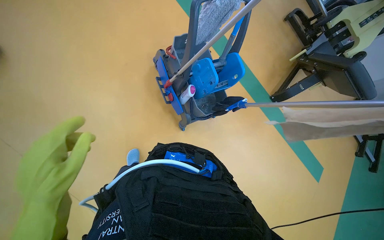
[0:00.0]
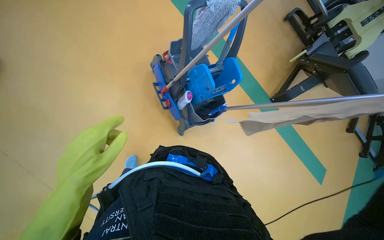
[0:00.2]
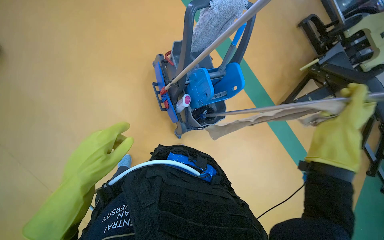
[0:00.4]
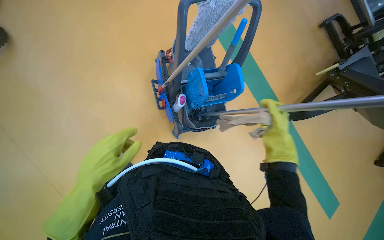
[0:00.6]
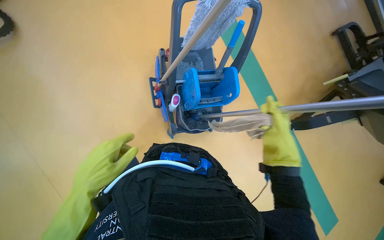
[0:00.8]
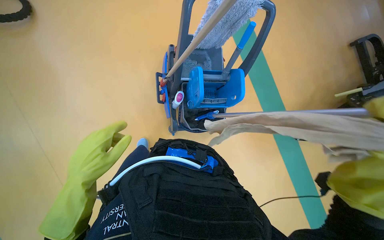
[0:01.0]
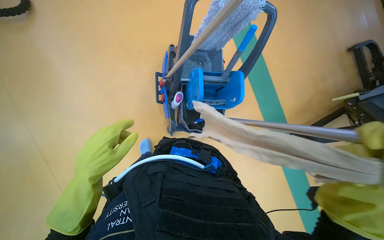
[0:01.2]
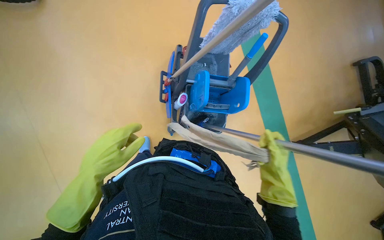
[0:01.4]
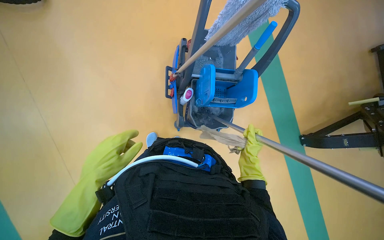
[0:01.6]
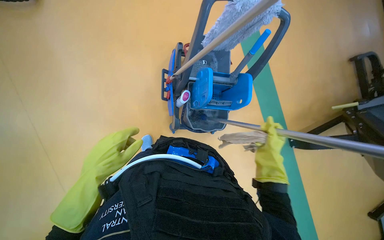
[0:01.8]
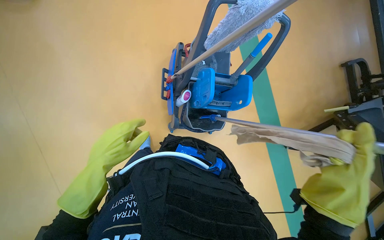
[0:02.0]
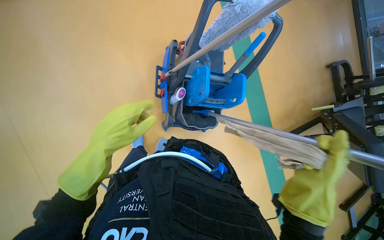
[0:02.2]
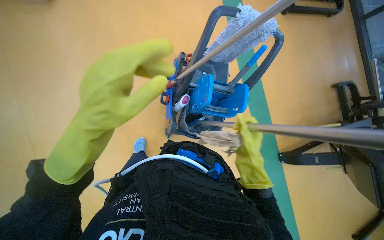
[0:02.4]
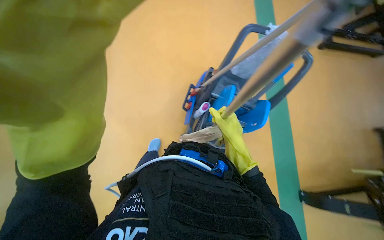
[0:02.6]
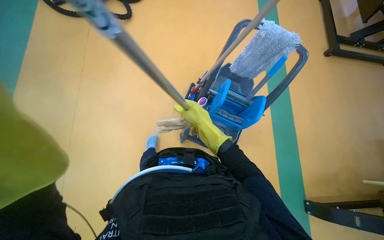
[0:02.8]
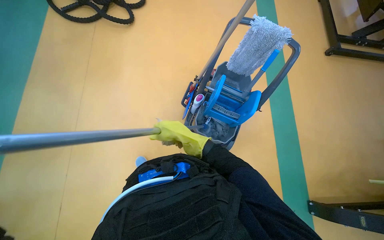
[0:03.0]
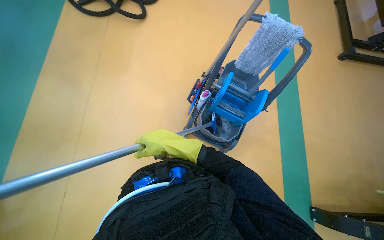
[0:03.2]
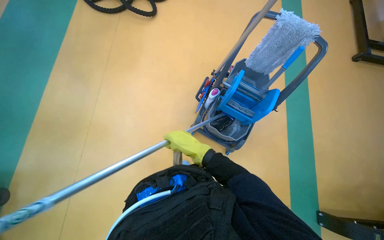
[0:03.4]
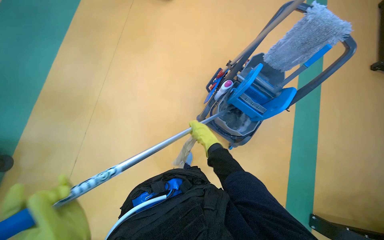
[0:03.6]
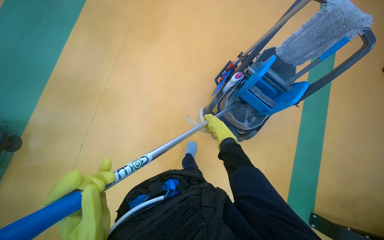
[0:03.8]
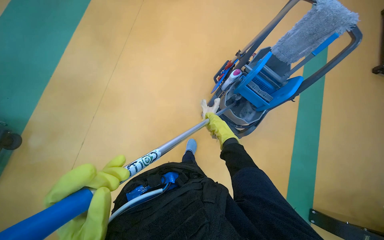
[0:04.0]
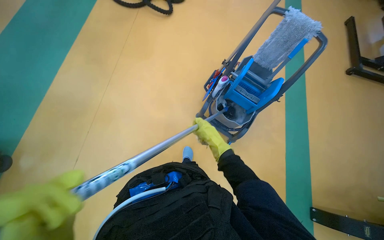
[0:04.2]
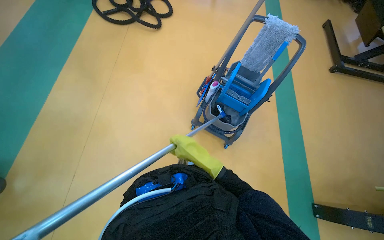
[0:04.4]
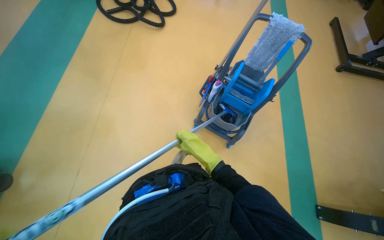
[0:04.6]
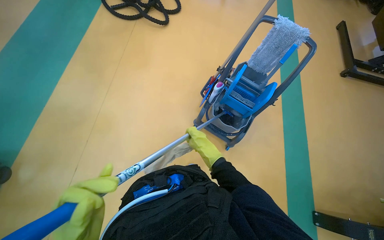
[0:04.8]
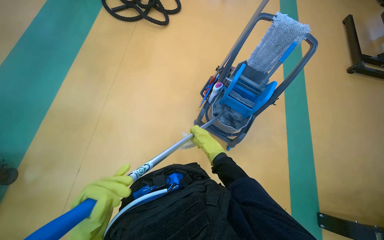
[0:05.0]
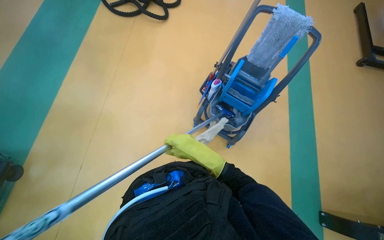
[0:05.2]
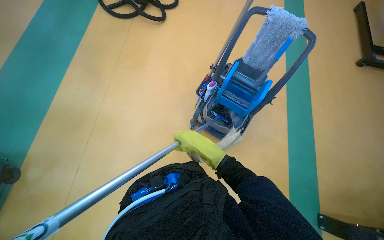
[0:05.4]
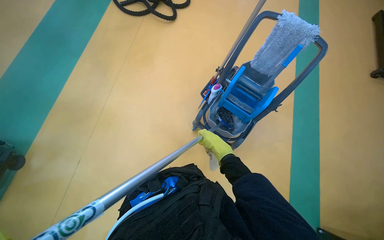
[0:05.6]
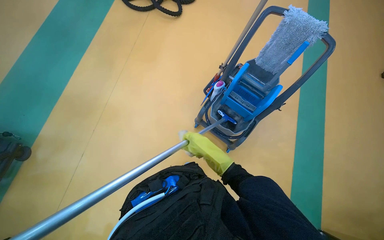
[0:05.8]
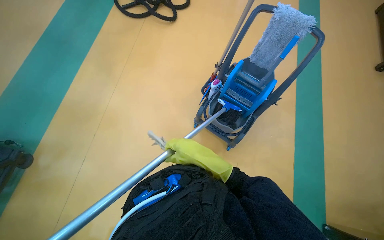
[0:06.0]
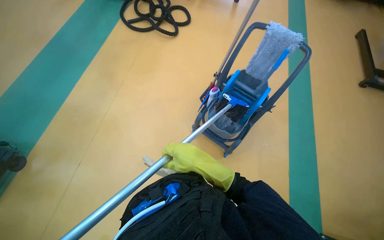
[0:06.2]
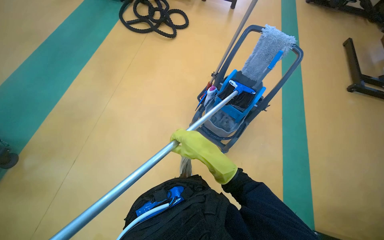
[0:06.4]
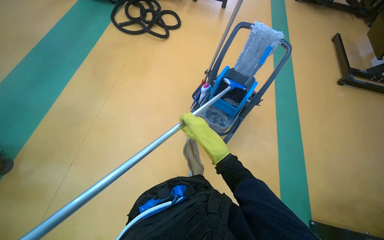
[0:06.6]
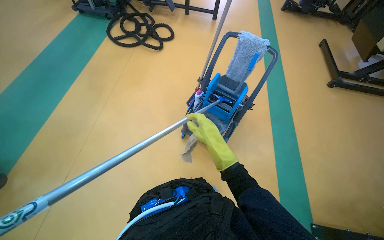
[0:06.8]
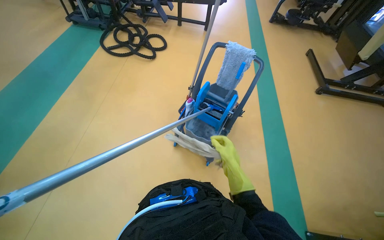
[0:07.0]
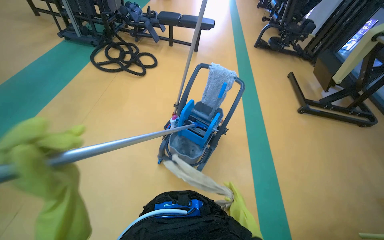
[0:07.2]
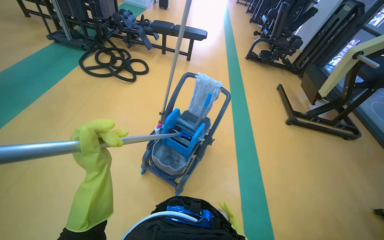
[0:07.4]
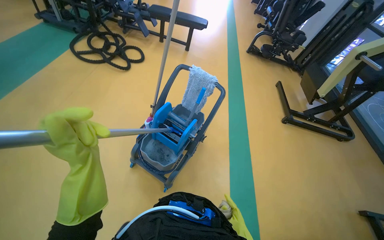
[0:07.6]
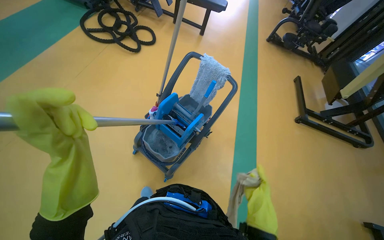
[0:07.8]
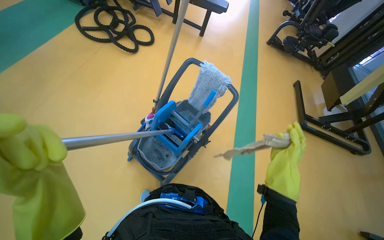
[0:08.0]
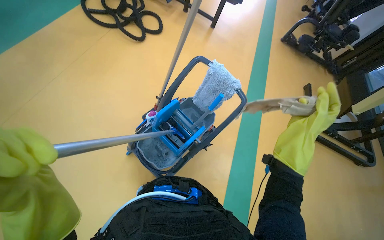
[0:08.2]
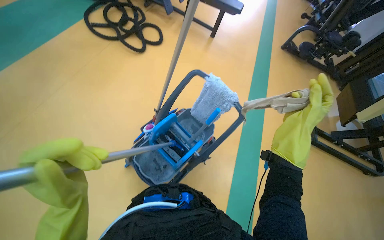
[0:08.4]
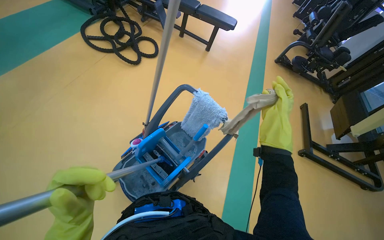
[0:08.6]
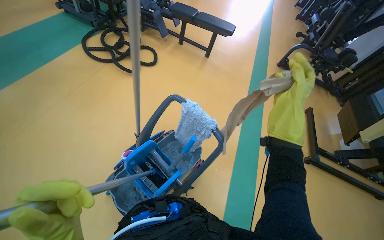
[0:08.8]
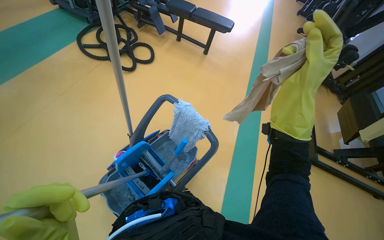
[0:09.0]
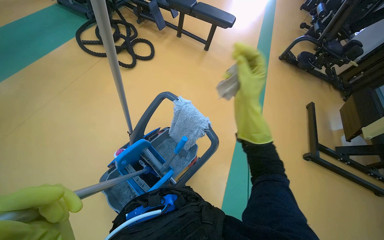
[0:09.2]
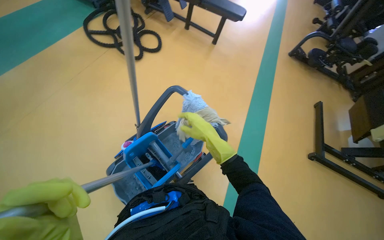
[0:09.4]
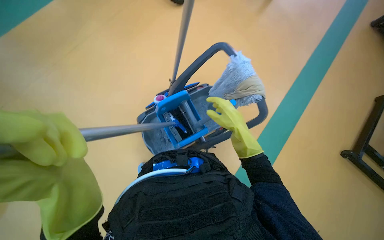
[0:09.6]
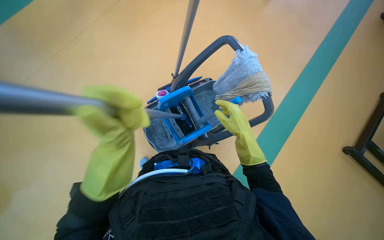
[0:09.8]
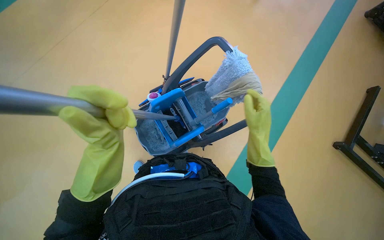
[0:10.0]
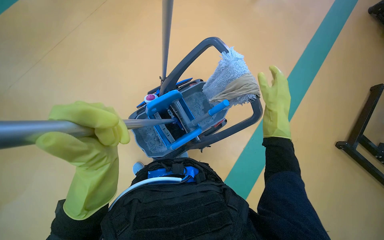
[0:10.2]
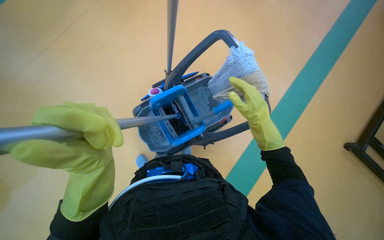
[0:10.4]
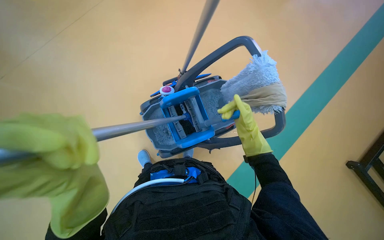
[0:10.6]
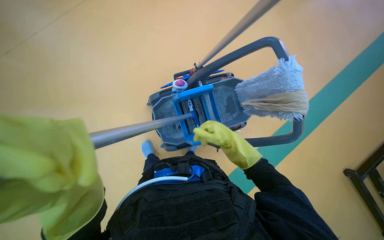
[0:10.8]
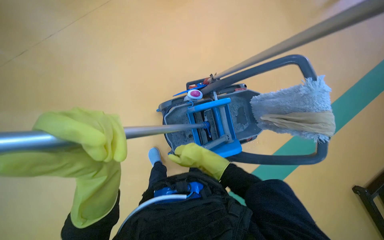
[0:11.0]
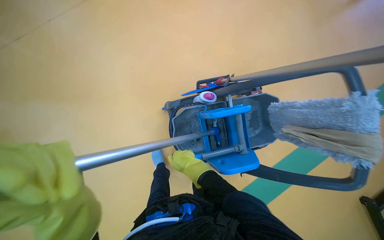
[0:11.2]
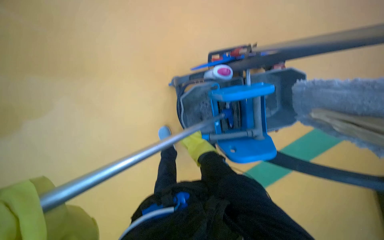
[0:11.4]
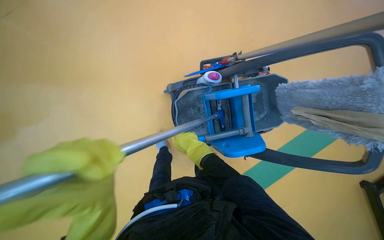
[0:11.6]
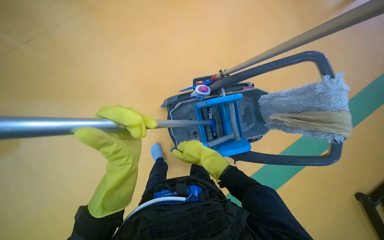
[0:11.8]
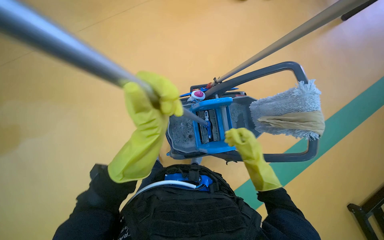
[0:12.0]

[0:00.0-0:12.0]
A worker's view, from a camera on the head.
Job: preparing cleaning supplies.
The whole recording: Changing cleaning cloth on tool. The worker removes a dirty cleaning cloth and attaches a clean one to the long-handled tool.
0:00.0 to 0:01.6: The head rotates approximately 30 degrees to the left. The left hand is displaced farther from the camera by roughly 15 cm.
0:01.6 to 0:03.0: The camera pitches upward, by some 15 degrees. The right hand moves to the left and up the picture, approximately 20 cm.
0:03.0 to 0:04.4: The camera travels roughly 40 cm.
0:04.4 to 0:06.0: The right hand swings nearer and farther, some 10 cm each way, with 3 reversals.
0:06.0 to 0:07.6: The camera pitches upward, by roughly 20 degrees.
0:07.6 to 0:09.0: The camera is carried some 50 cm.
0:09.0 to 0:10.4: The wearer looks approximately 20 degrees further downward.
0:10.4 to 0:12.0: The head rotates approximately 30 degrees to the left.

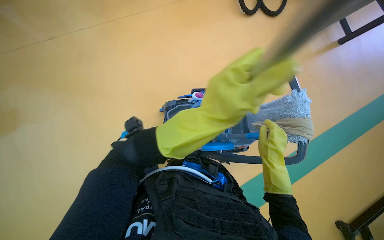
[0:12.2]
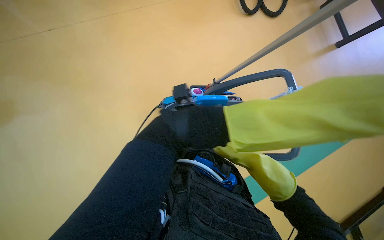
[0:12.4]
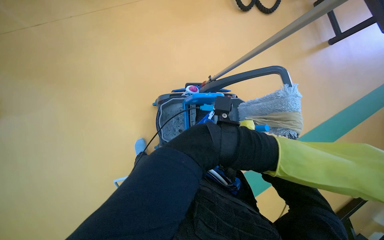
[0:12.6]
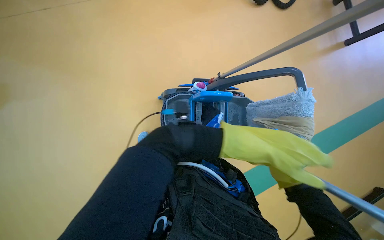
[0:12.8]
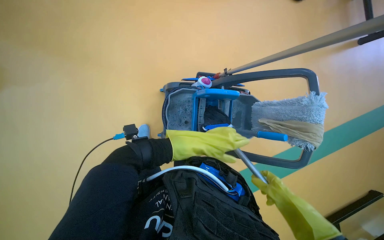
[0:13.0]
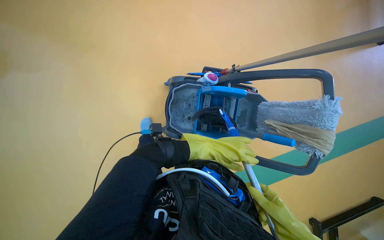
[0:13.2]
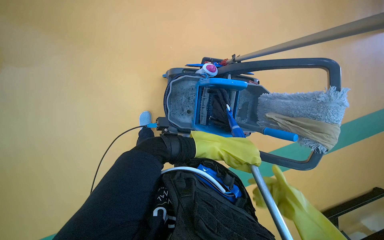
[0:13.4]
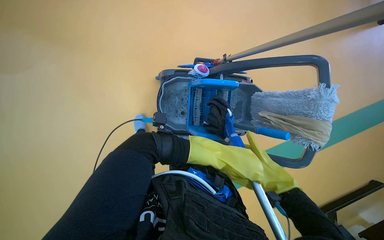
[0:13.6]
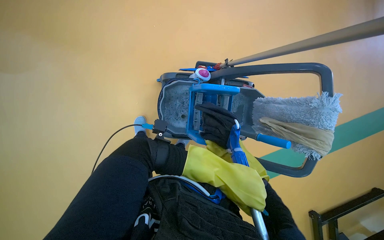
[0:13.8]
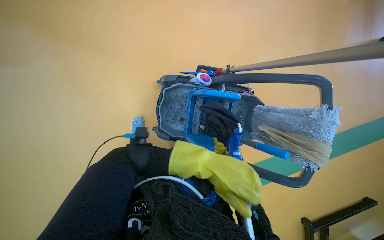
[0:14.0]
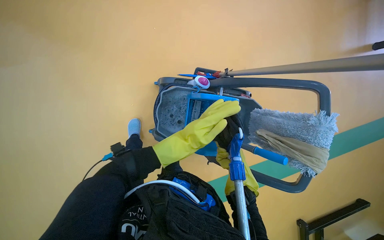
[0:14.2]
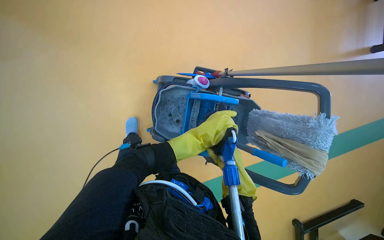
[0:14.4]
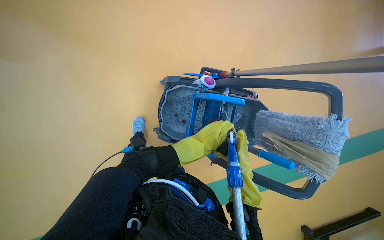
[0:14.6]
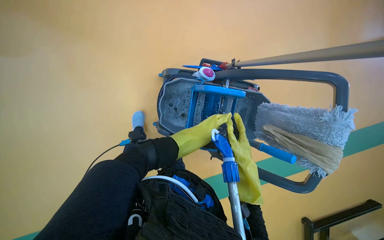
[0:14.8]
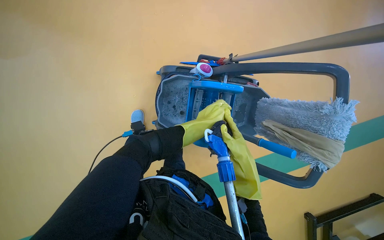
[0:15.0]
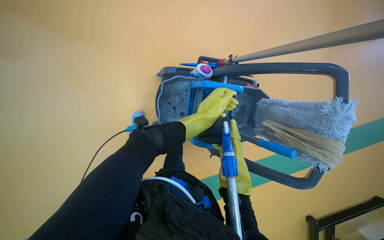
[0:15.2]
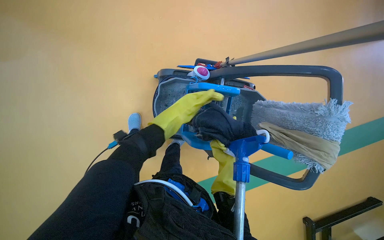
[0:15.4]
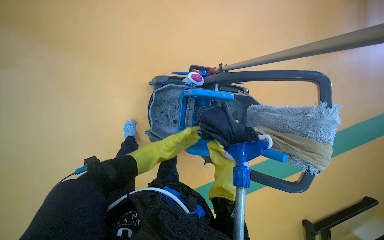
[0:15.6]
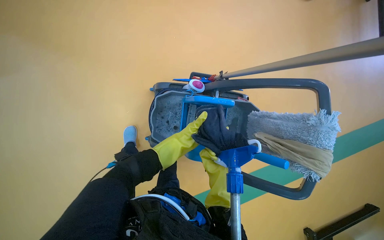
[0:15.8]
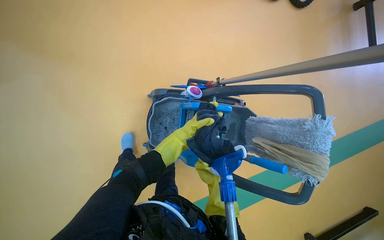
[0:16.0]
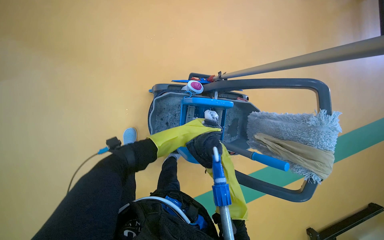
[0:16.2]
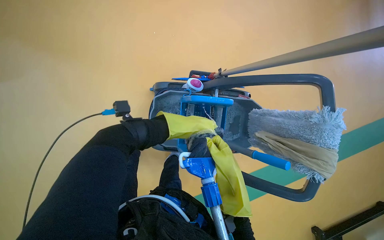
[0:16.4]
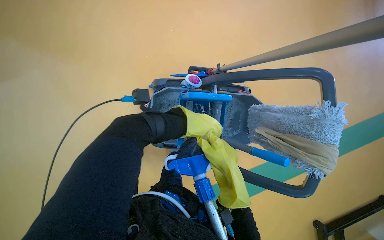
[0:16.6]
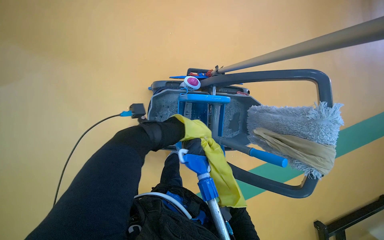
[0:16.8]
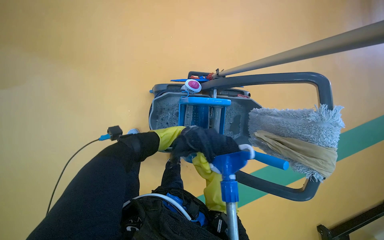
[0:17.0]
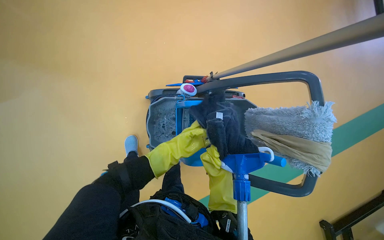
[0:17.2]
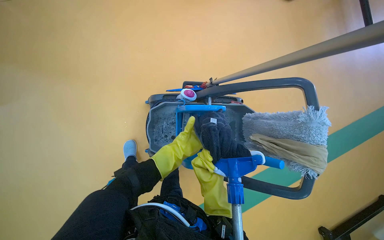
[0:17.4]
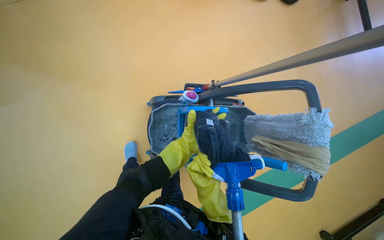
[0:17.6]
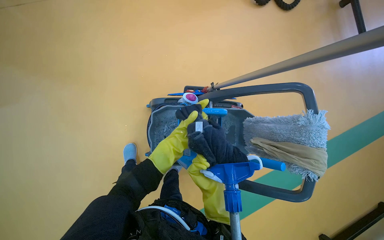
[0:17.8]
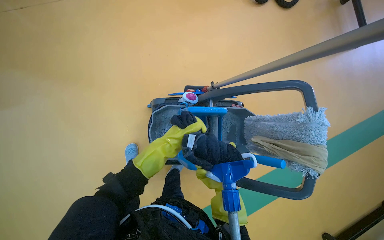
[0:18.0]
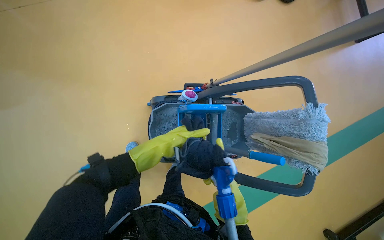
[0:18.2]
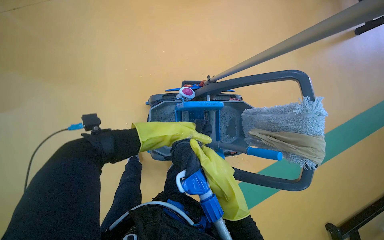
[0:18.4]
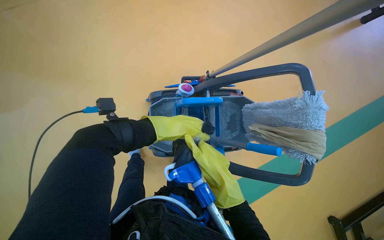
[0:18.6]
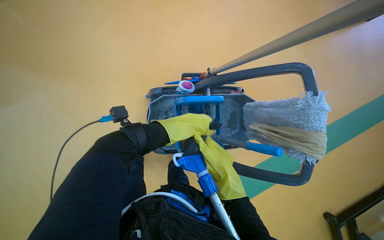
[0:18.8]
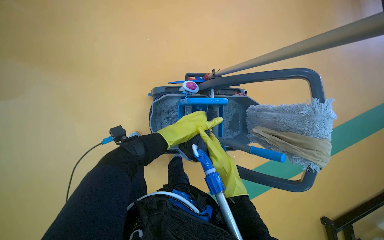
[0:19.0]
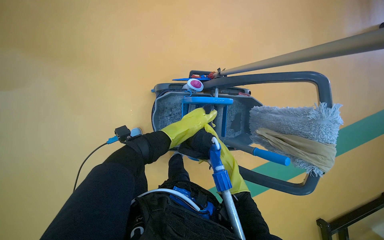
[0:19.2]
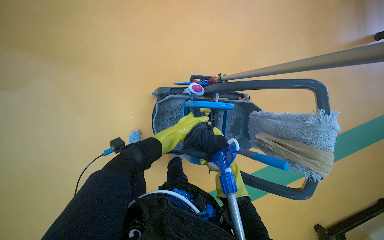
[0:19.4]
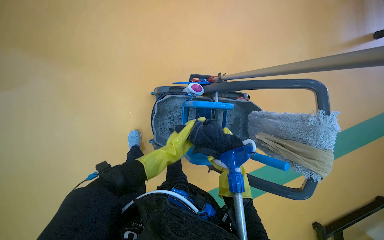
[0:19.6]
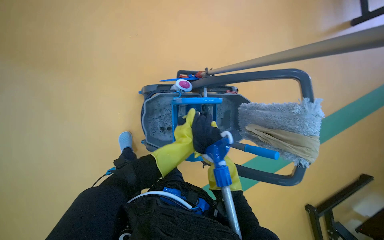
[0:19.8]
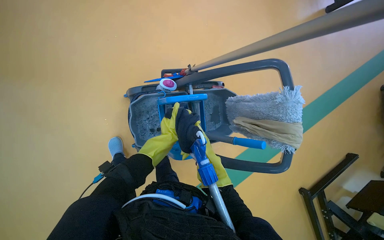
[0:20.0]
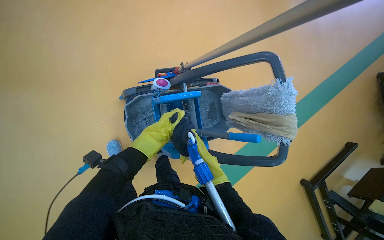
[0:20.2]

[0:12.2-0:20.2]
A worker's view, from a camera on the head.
Job: preparing cleaning supplies.
The whole recording: Changing cleaning cloth on tool. The worker removes a dirty cleaning cloth and attaches a clean one to the long-handled tool.
0:12.2 to 0:13.8: The right hand is displaced to the left by approximately 15 cm.
0:13.8 to 0:15.4: The right hand heads farther from the camera and up the picture, covering roughly 25 cm.
0:15.4 to 0:17.0: The right hand moves nearer and farther over some 25 cm, changing direction 2 times.
0:17.0 to 0:18.6: The right hand shifts approximately 20 cm nearer to the camera.
0:18.6 to 0:20.2: The left hand goes some 10 cm farther from the camera. Meanwhile the right hand goes some 20 cm farther from the camera.
